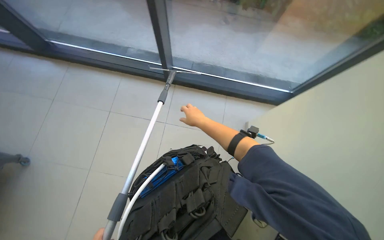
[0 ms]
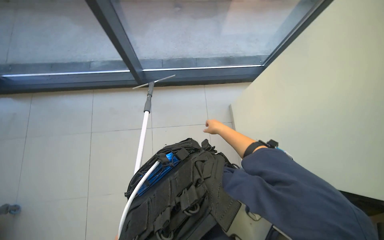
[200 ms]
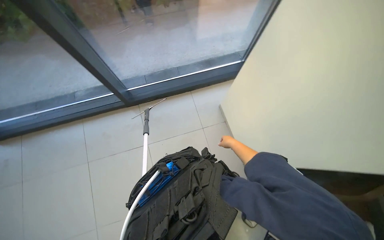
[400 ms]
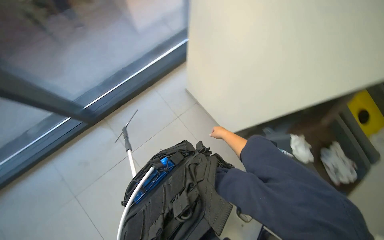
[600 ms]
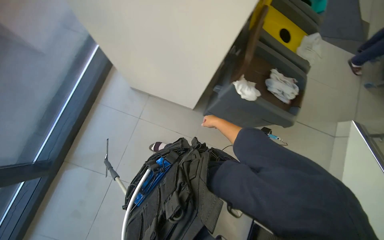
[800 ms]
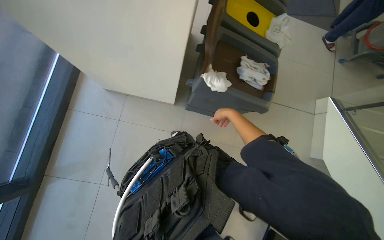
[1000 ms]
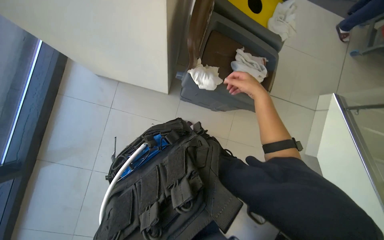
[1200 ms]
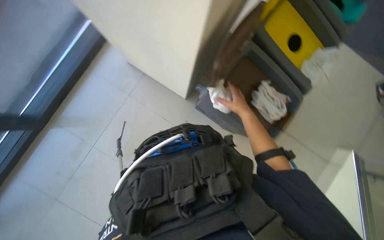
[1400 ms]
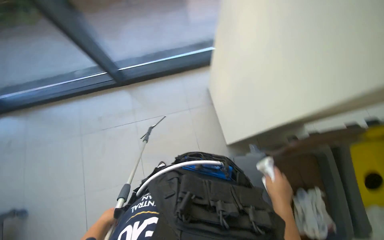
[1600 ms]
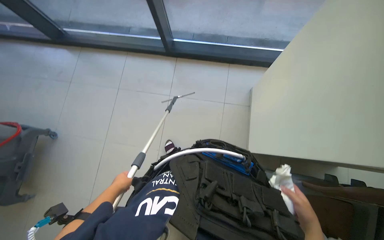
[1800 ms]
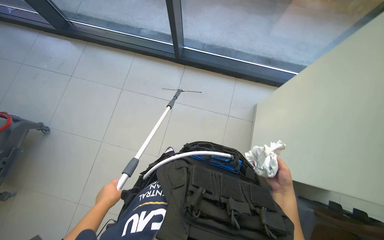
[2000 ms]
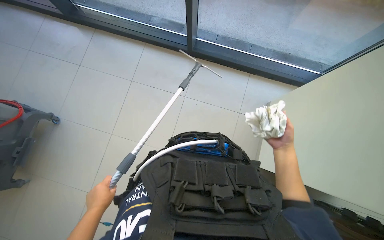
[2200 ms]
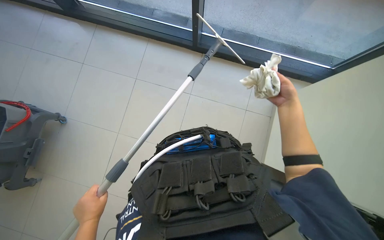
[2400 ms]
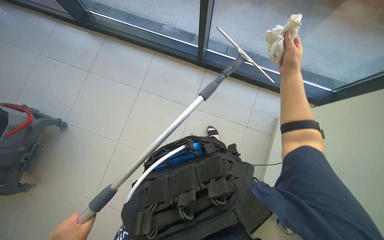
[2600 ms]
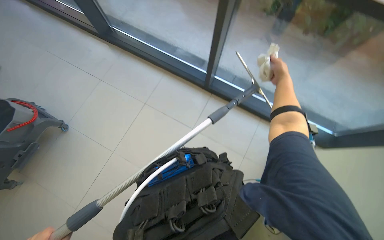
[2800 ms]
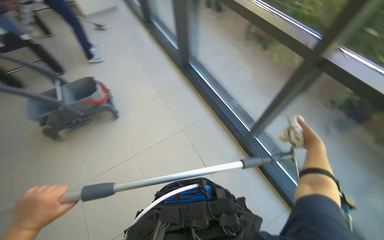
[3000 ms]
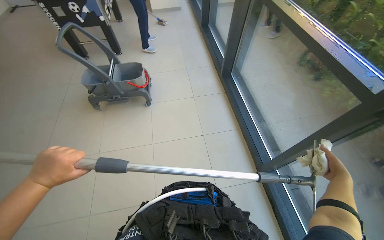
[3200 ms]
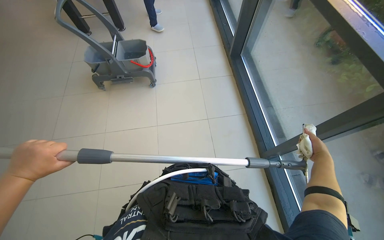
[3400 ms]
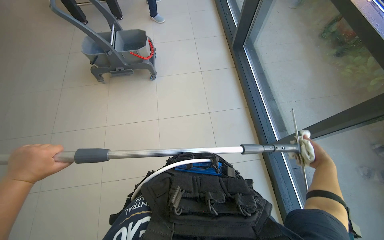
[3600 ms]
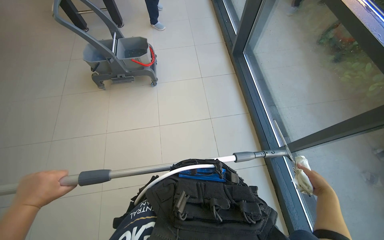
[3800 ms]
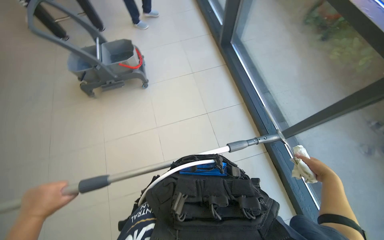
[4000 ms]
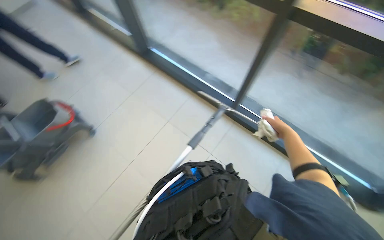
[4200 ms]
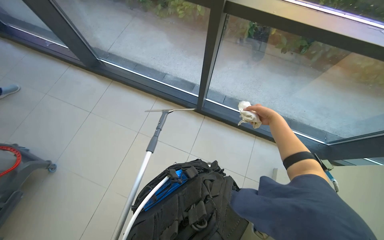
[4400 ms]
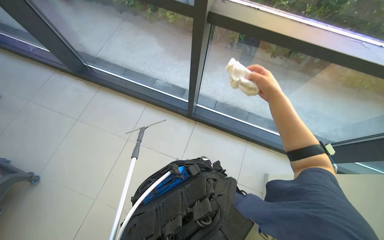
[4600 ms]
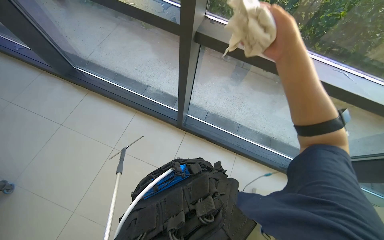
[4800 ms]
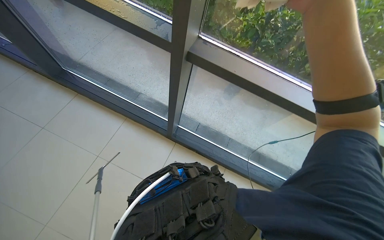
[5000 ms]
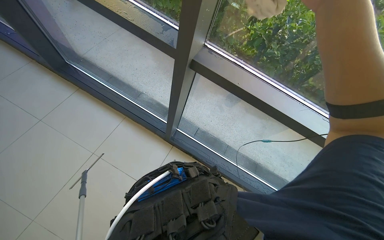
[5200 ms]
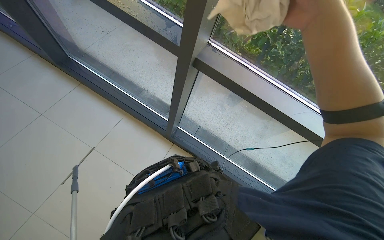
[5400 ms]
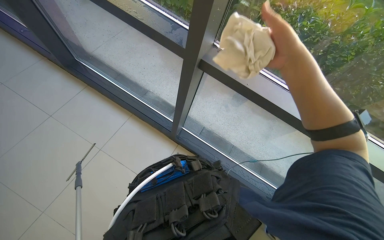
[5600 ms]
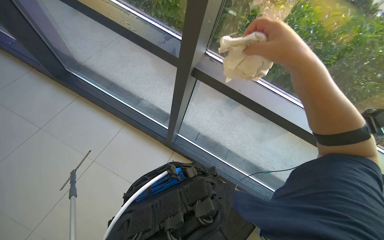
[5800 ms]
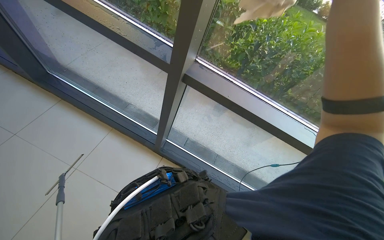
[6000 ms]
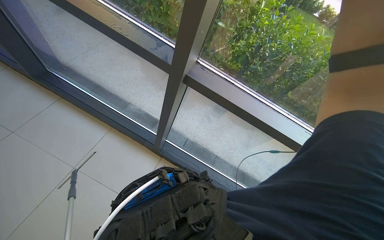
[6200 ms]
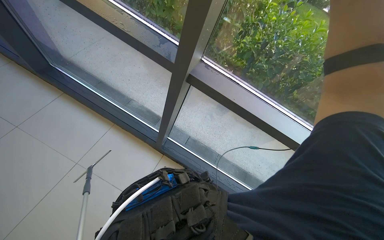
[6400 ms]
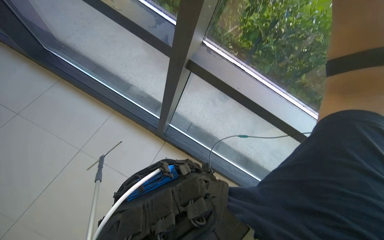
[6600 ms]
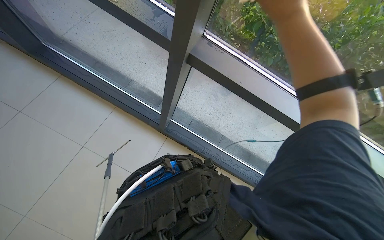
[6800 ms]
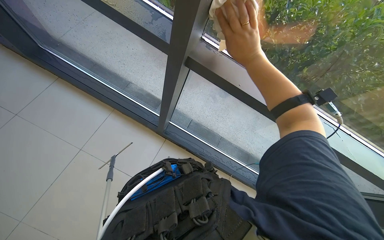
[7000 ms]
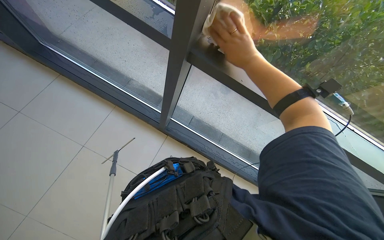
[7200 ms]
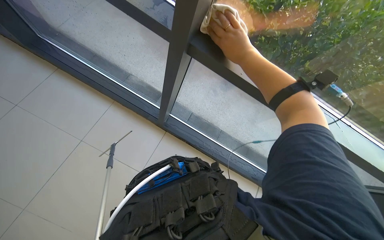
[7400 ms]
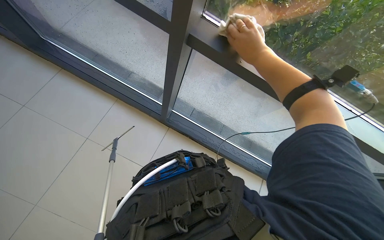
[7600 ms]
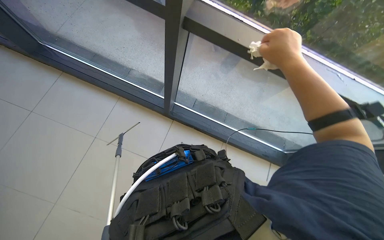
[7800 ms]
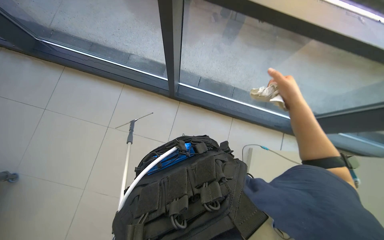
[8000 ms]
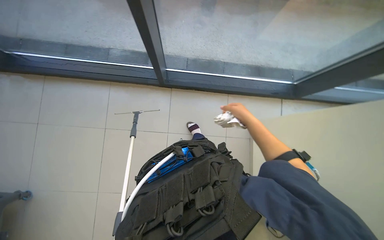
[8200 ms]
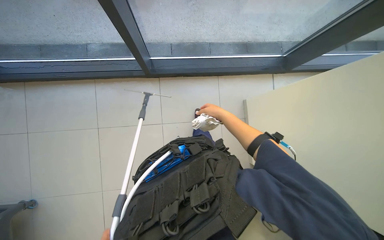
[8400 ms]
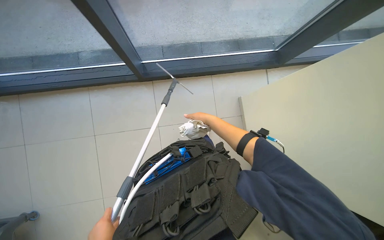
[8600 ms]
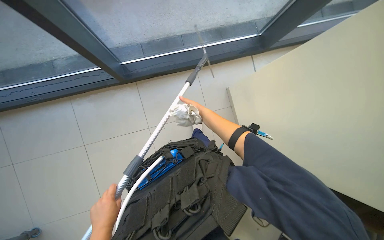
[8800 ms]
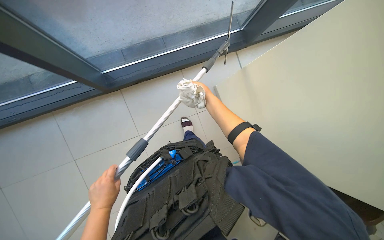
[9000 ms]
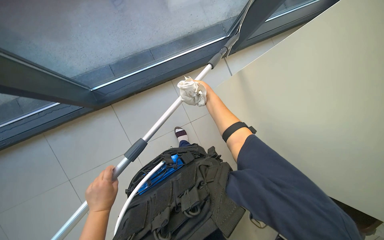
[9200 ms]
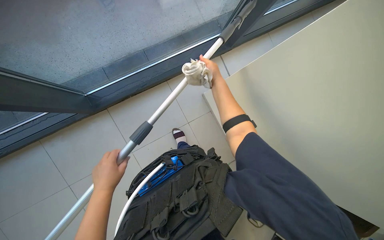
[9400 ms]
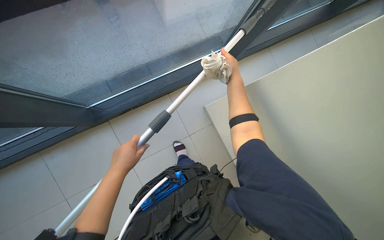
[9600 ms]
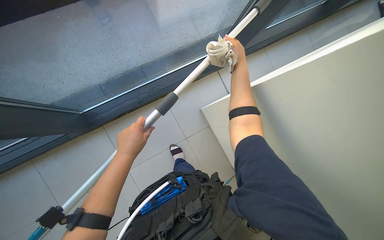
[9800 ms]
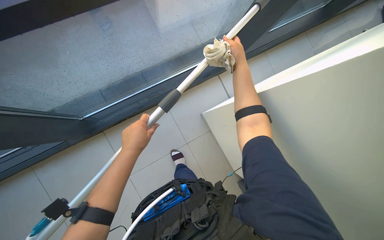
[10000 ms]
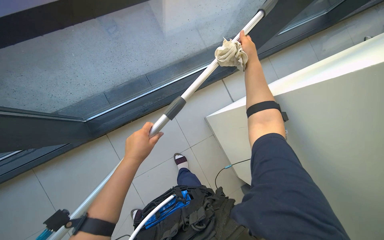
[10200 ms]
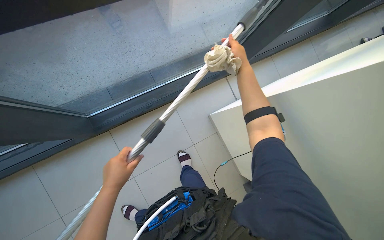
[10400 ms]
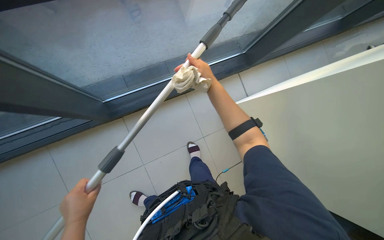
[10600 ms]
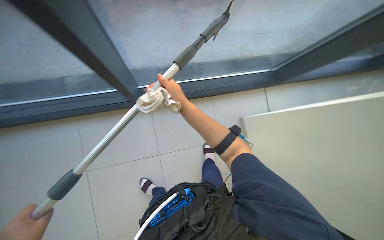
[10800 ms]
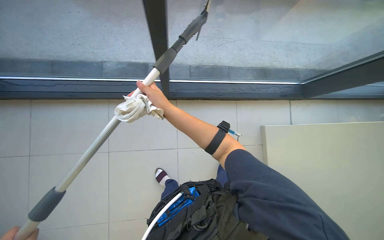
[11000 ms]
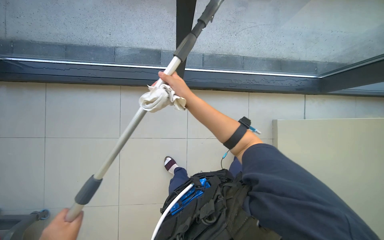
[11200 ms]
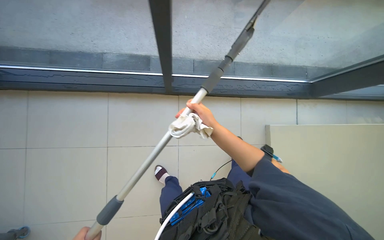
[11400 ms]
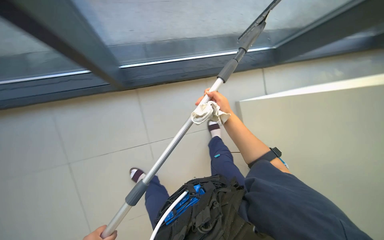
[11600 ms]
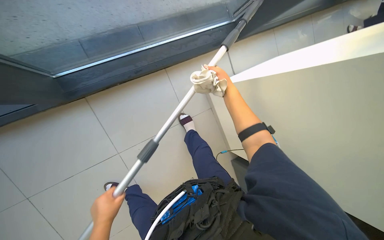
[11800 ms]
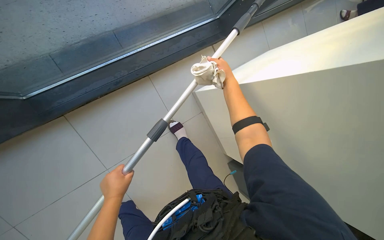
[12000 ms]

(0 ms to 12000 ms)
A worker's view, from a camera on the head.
Job: cleaning windows.
The whole recording: Cleaning glass panels and frames. The worker cleans the glass panels and their frames using a squeegee on a pole and a cloth.
1600 ms - 3000 ms: The wearer looks about 70 degrees further to the left. The view tilts some 20 degrees upward.
3000 ms - 4400 ms: The scene rotates counterclockwise by about 30 degrees.
4400 ms - 6000 ms: The view tips upward by some 15 degrees.
6000 ms - 7600 ms: The wearer looks roughly 10 degrees further downward.
7600 ms - 9000 ms: The camera pitches downward, by some 25 degrees. The scene turns about 50 degrees counterclockwise in the picture.
9000 ms - 10400 ms: Both hands travel together up the picture, roughly 20 cm.
10400 ms - 12000 ms: The right hand travels farther from the camera and down the picture by about 15 cm, and travels to the left and back again, about 30 cm each way.

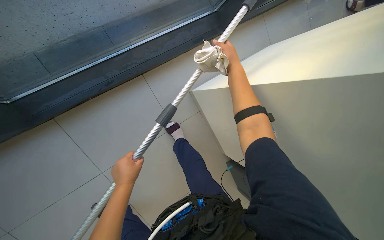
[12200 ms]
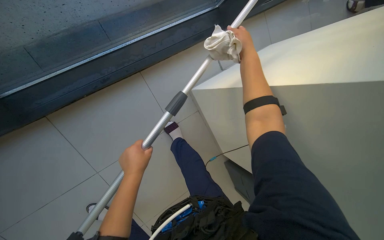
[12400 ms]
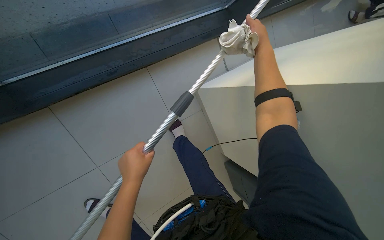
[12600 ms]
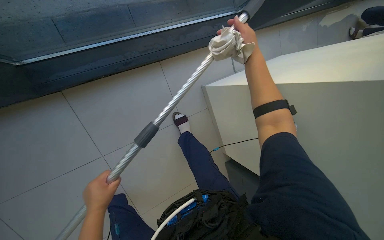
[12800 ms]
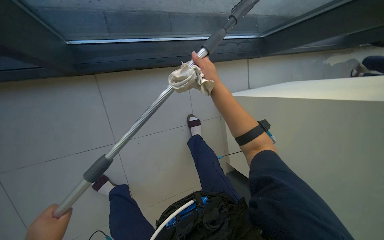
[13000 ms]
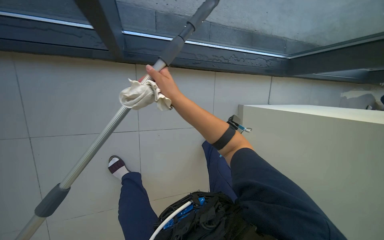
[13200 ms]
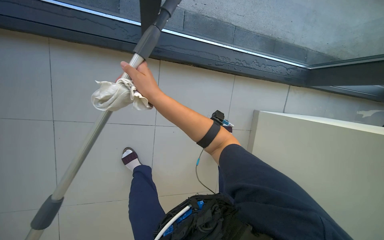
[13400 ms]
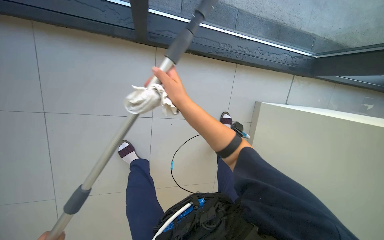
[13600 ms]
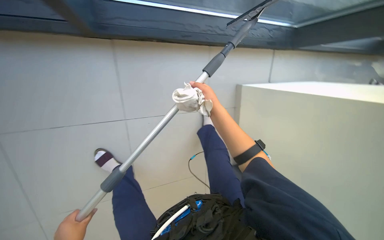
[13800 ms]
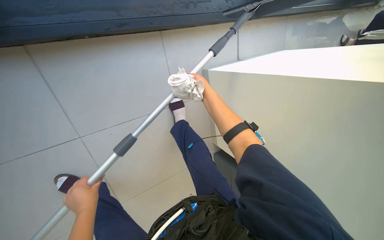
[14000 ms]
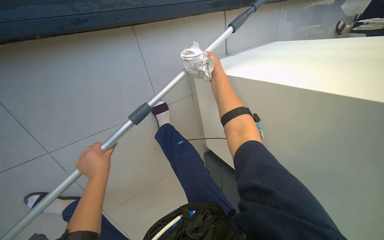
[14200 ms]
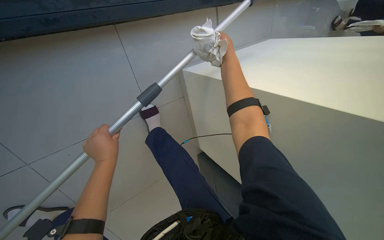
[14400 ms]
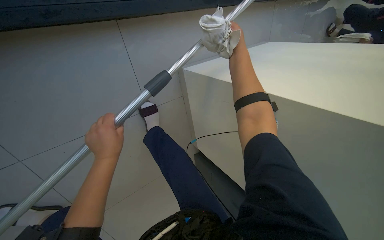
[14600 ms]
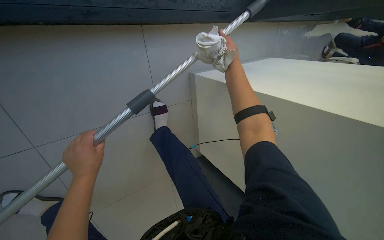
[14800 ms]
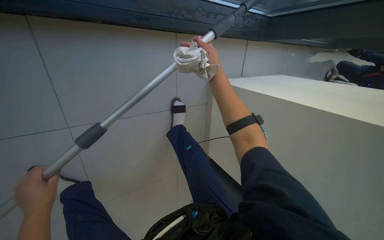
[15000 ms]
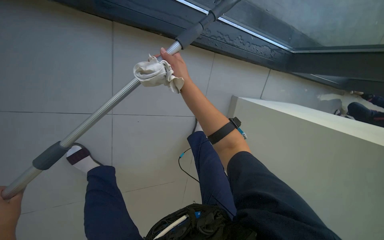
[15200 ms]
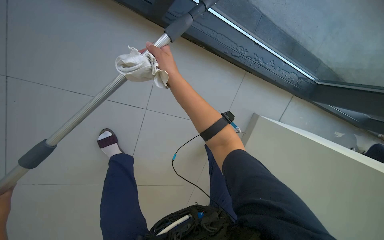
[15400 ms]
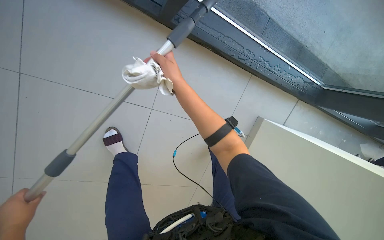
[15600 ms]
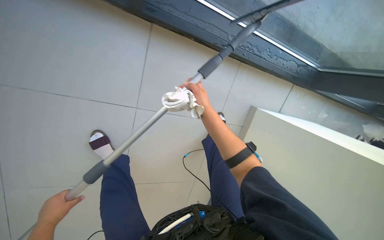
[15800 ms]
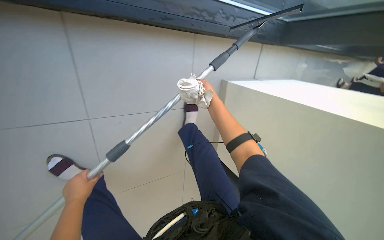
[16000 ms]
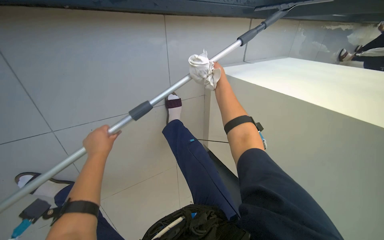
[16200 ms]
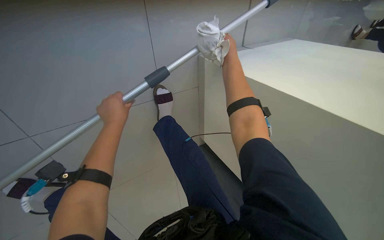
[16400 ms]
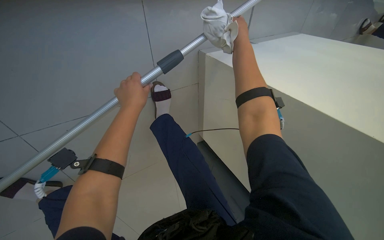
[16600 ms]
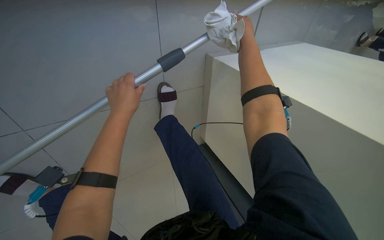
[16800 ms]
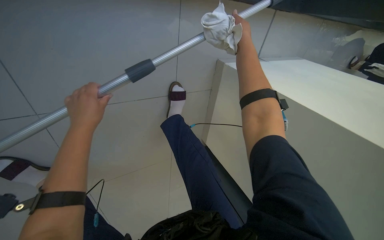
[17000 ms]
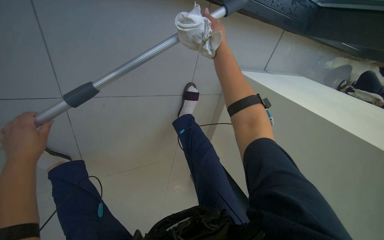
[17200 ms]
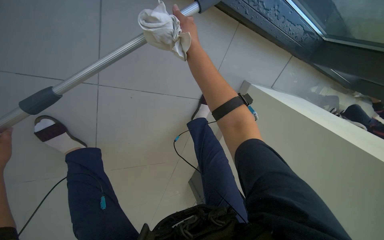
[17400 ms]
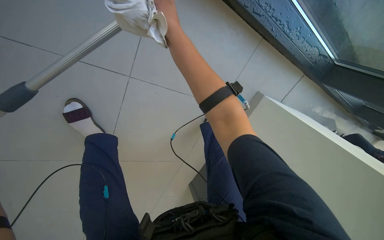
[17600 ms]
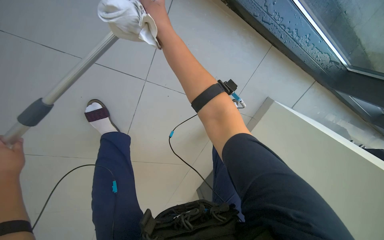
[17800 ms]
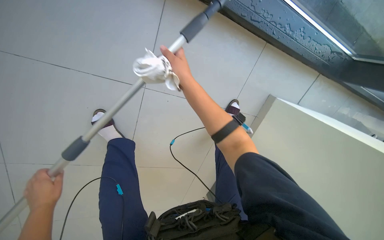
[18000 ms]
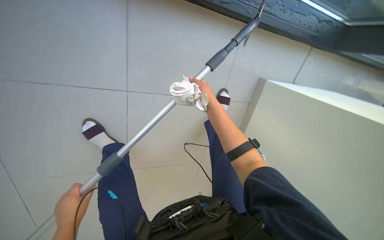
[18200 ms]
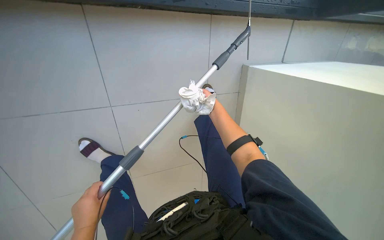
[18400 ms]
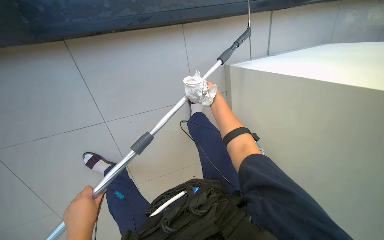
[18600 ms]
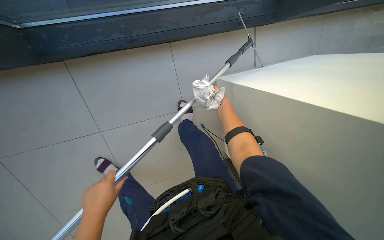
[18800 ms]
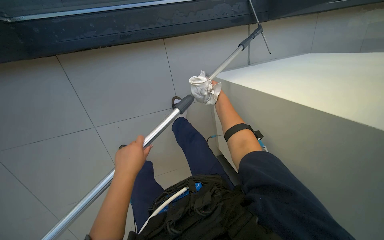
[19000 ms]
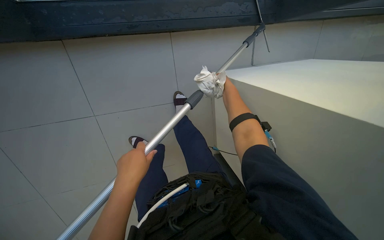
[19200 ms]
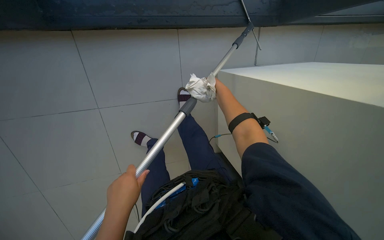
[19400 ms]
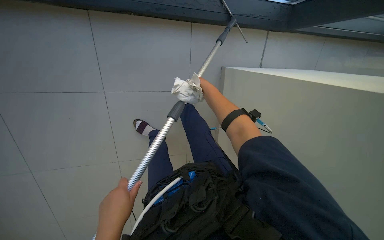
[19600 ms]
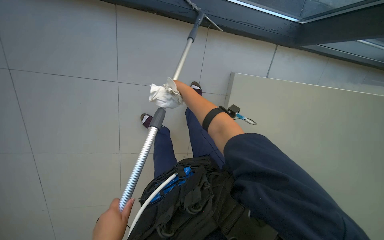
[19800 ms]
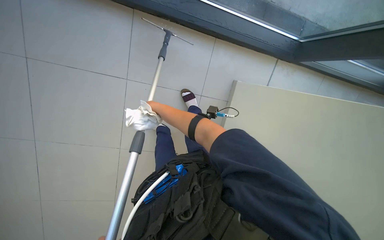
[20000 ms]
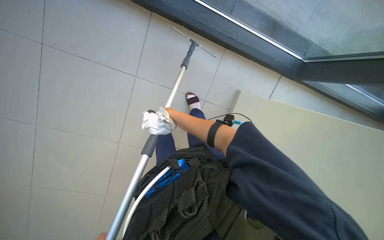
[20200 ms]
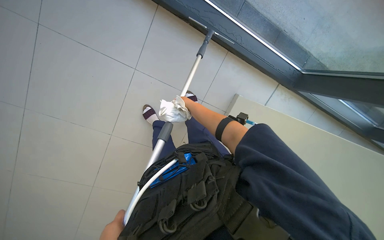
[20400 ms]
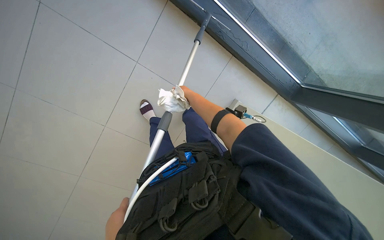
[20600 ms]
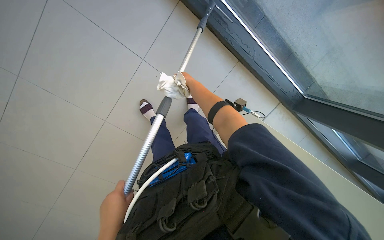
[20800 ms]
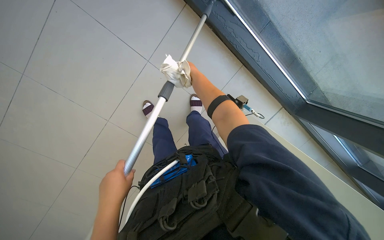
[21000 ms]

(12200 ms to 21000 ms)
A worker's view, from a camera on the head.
Job: cleaning windows.
The whole recording: Cleaning glass panels and frames. The worker cleans the glass panels and their frames using a squeegee on a pole and a cloth.
12200 ms - 13600 ms: The camera is carried approximately 40 cm. Everything in view rotates approximately 40 degrees clockwise.
13600 ms - 15200 ms: The head travels about 50 cm. The camera is aimed approximately 35 degrees further to the right.
15200 ms - 16600 ms: The view tips downward by approximately 15 degrees. The right hand is displaced to the right by approximately 30 cm.
16600 ms - 18000 ms: The right hand heads to the left, nearer to the camera and down the picture, covering about 50 cm.
18000 ms - 19600 ms: The left hand moves nearer to the camera and to the right, roughly 30 cm. The right hand goes roughly 10 cm to the right.
19600 ms - 21000 ms: The scene turns some 35 degrees clockwise in the picture. The right hand shifts about 30 cm to the left.
